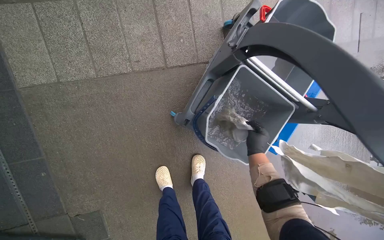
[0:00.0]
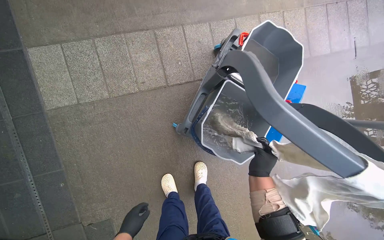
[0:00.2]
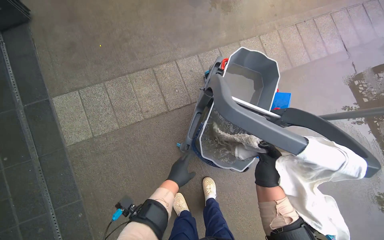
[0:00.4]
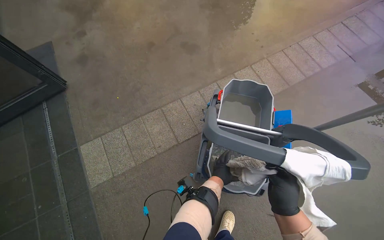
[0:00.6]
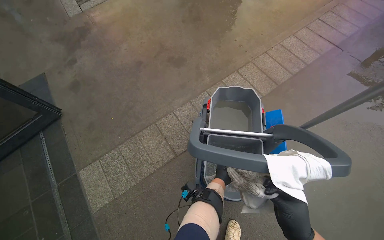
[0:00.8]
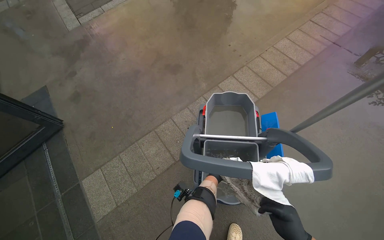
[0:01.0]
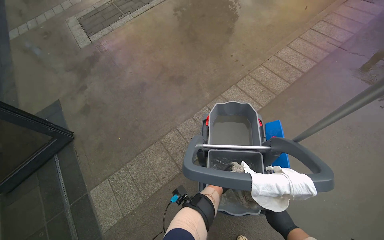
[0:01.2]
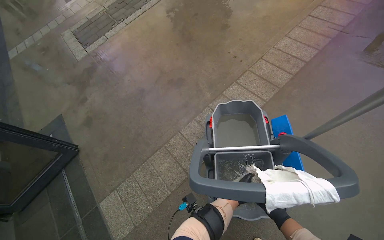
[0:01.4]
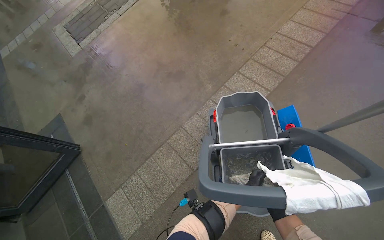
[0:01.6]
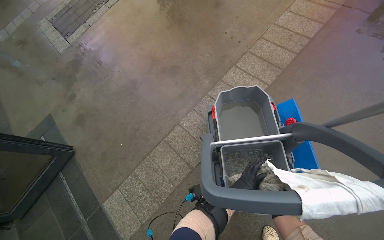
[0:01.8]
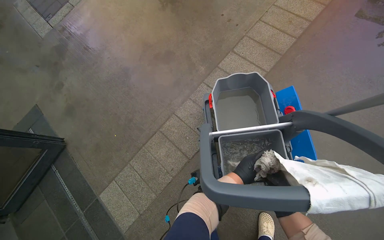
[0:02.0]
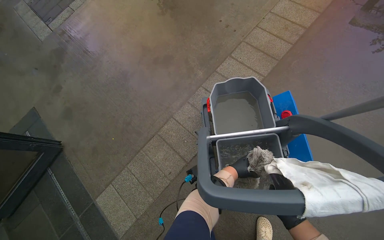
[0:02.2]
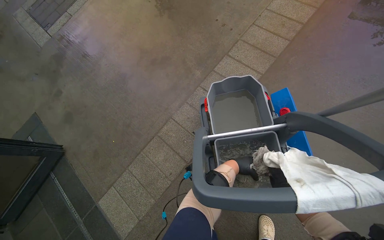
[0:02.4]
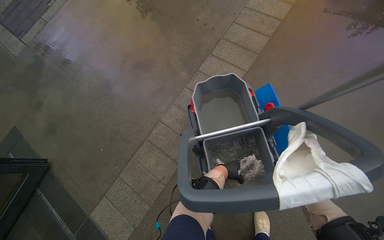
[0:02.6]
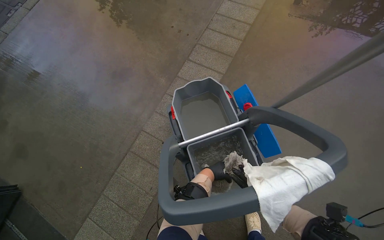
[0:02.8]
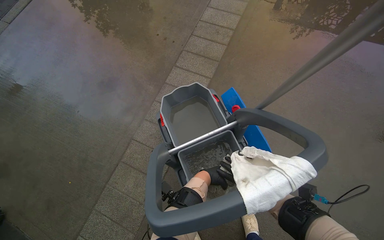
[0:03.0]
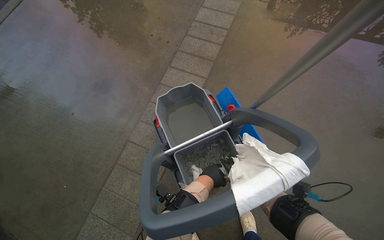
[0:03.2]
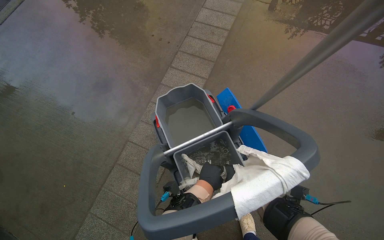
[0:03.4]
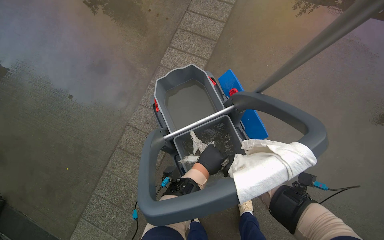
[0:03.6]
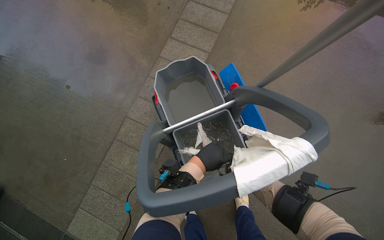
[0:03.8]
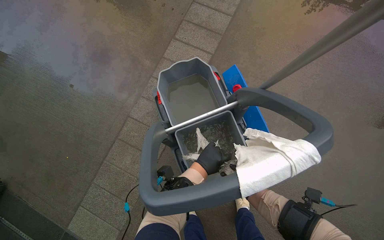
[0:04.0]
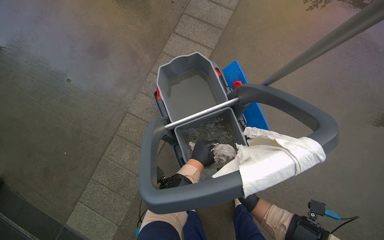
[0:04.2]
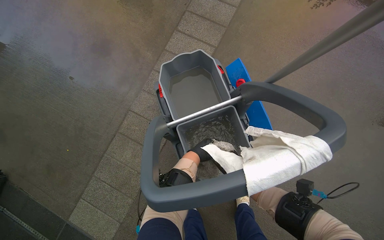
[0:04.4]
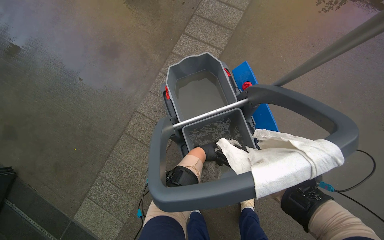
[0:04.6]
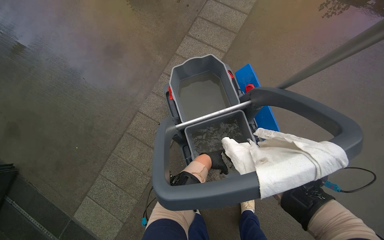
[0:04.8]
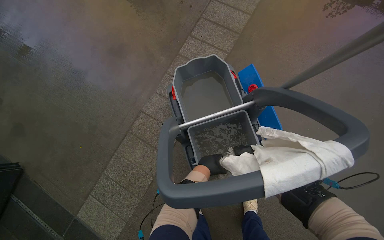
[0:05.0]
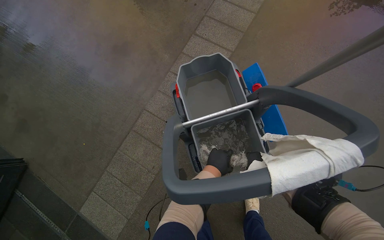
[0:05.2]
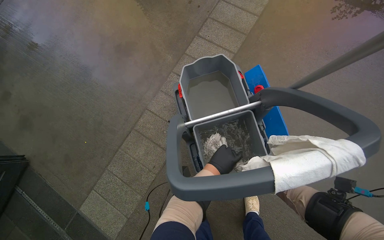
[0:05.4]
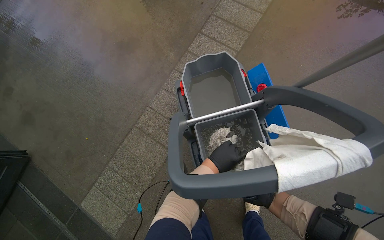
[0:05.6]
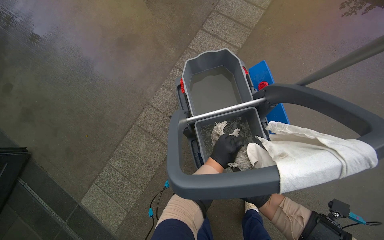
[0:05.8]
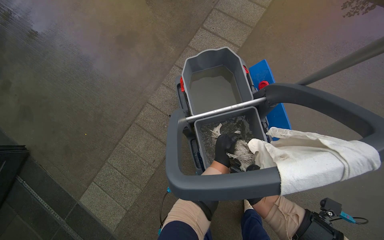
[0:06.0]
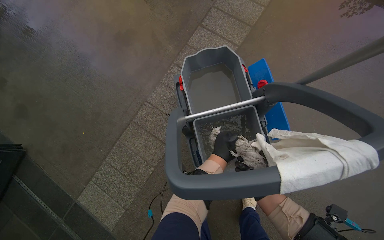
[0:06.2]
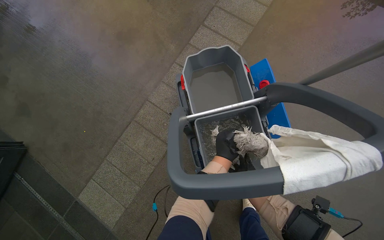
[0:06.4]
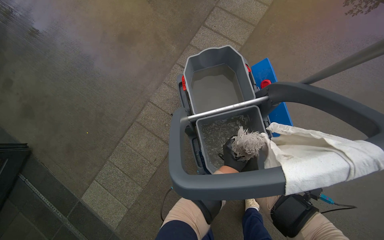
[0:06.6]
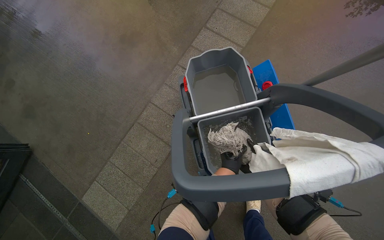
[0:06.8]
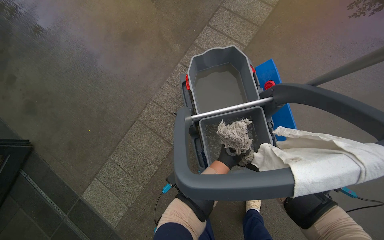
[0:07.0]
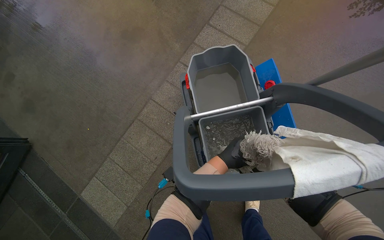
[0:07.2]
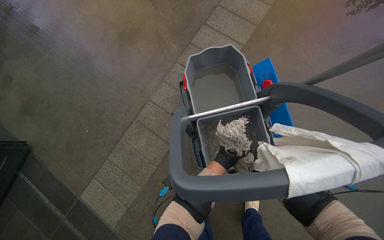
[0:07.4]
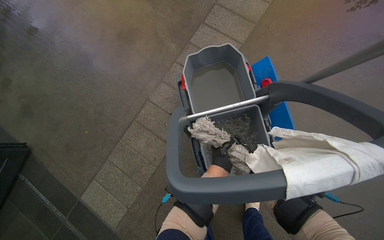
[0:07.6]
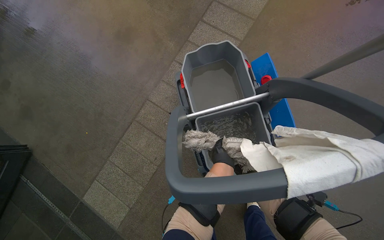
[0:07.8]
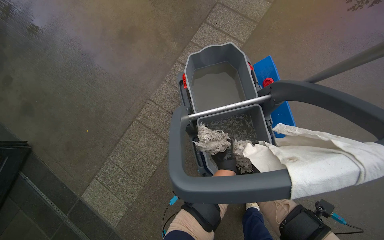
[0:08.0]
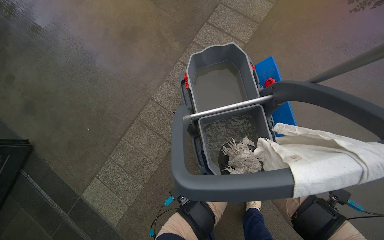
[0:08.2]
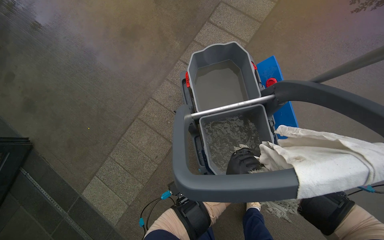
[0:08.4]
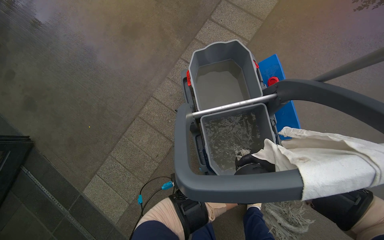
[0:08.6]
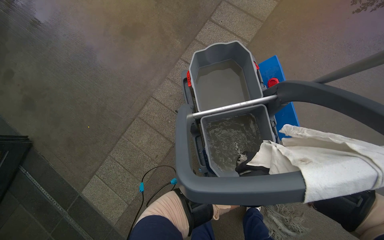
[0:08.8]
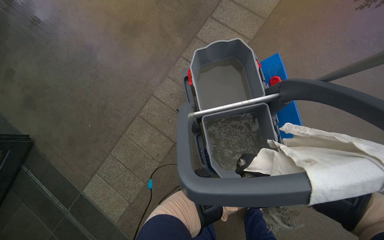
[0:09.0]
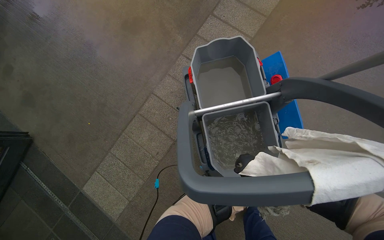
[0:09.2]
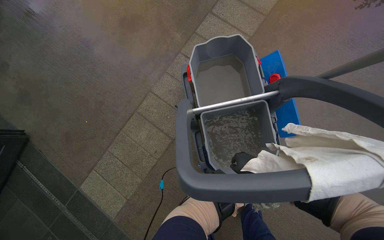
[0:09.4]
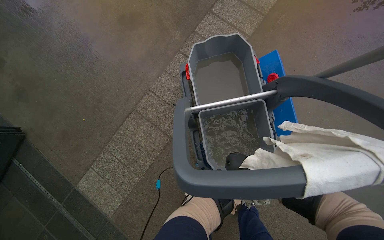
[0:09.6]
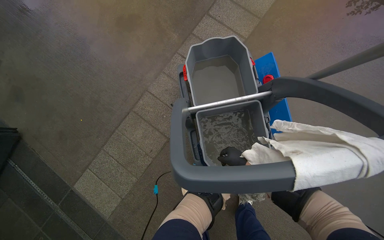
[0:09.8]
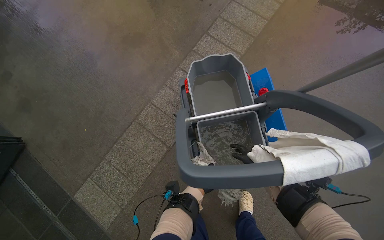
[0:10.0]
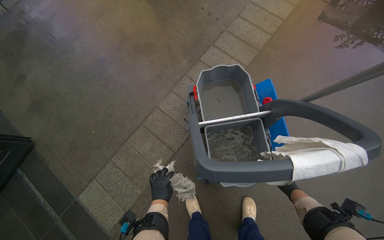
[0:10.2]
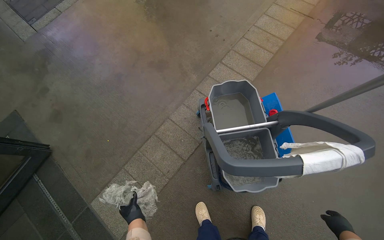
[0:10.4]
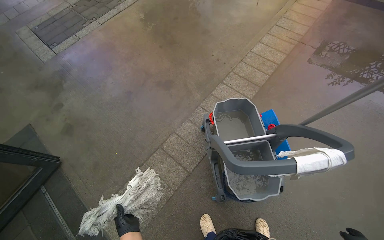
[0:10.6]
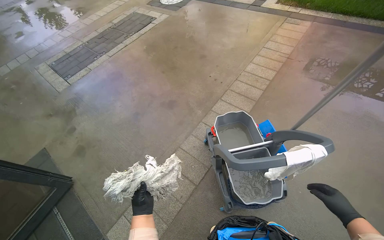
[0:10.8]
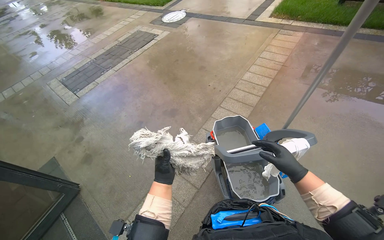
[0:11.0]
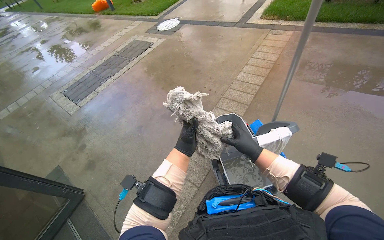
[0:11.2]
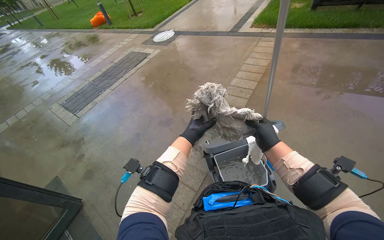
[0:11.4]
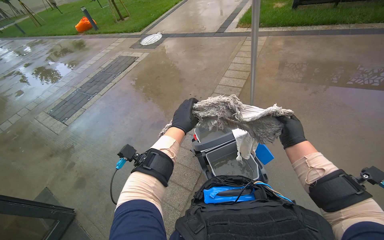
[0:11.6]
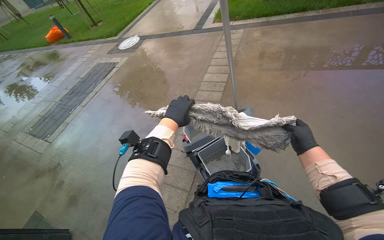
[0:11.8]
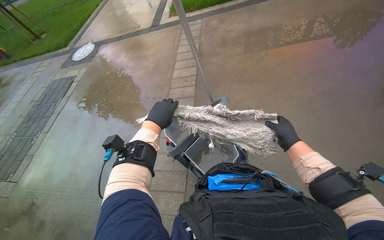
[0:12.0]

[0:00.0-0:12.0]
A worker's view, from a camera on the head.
Job: preparing cleaning supplies.
The whole recording: Emptying dirty water from buckets. The worker empties dirty water from multiple buckets into a drain.
0:00.0 to 0:01.6: The wearer moves some 40 cm. The view swings about 15 degrees to the left. The wearer looks roughly 30 degrees further upward. Everything in view rotates some 40 degrees counterclockwise.
0:01.6 to 0:03.0: The head rotates approximately 25 degrees to the right.
0:10.4 to 0:12.0: The camera is carried some 40 cm. The wearer looks about 35 degrees further to the right. The view tips upward by approximately 20 degrees.

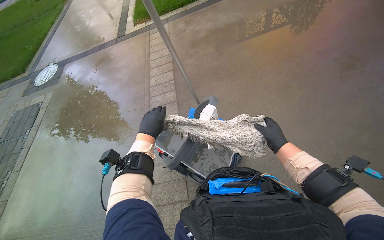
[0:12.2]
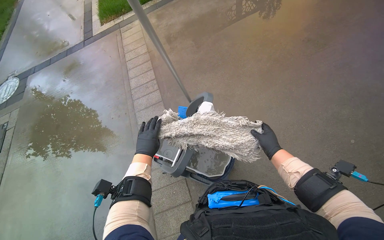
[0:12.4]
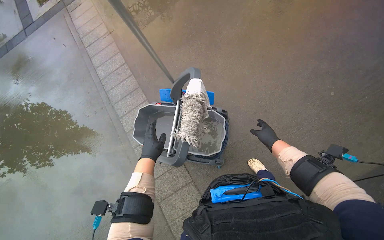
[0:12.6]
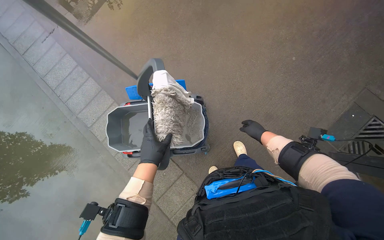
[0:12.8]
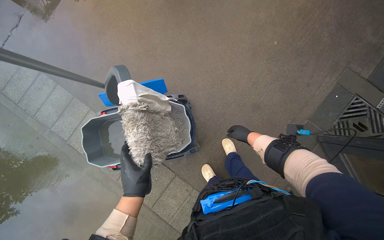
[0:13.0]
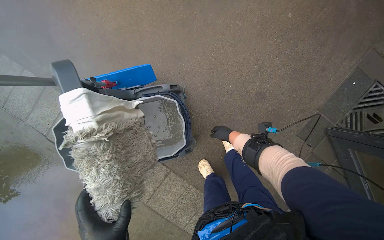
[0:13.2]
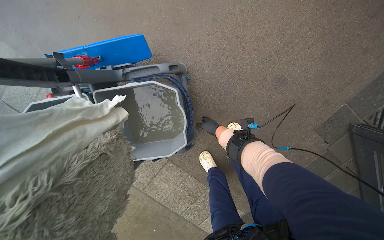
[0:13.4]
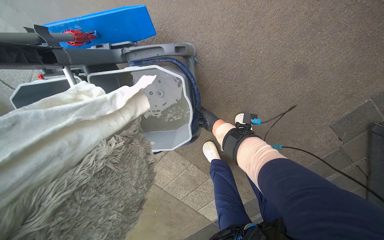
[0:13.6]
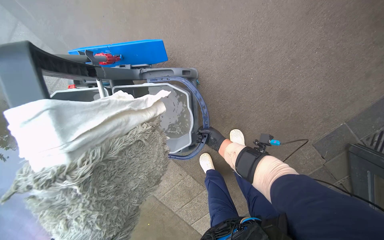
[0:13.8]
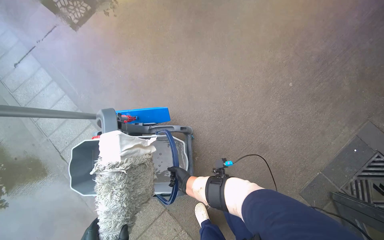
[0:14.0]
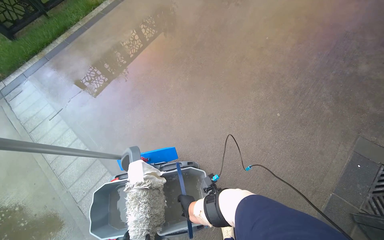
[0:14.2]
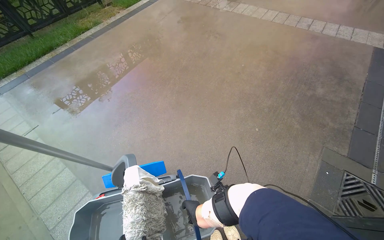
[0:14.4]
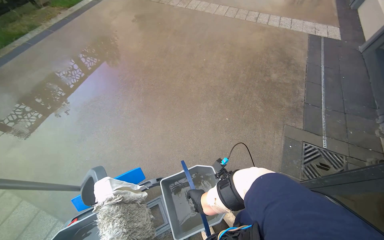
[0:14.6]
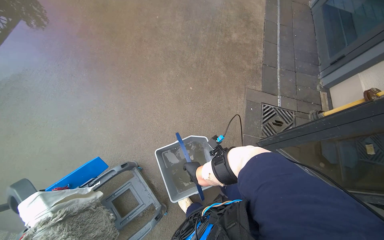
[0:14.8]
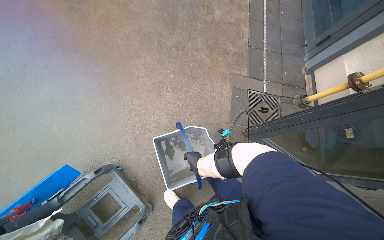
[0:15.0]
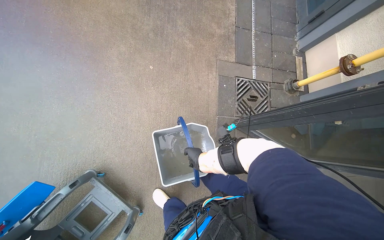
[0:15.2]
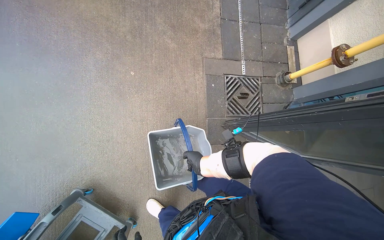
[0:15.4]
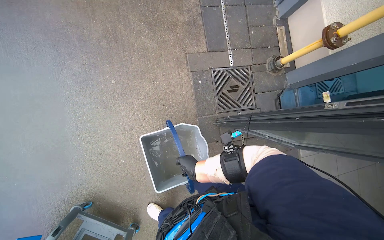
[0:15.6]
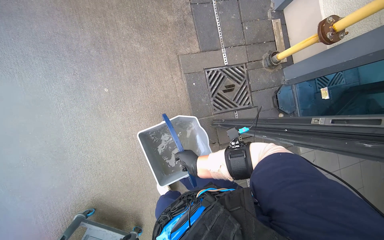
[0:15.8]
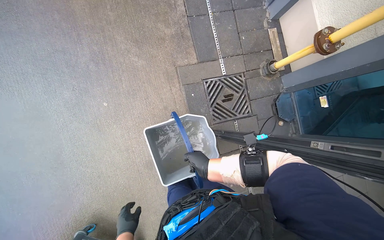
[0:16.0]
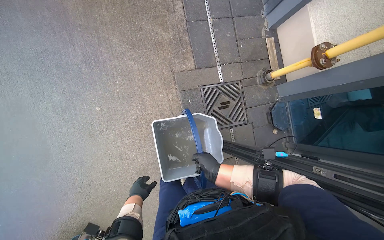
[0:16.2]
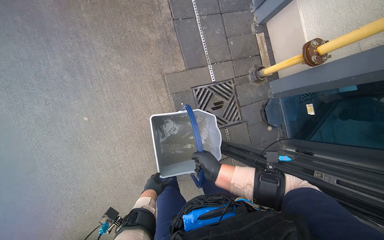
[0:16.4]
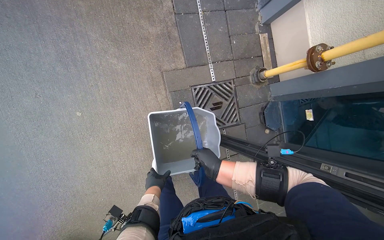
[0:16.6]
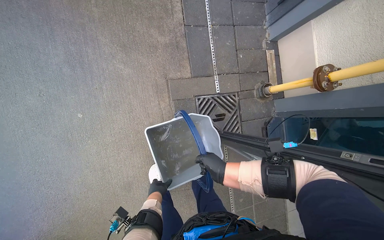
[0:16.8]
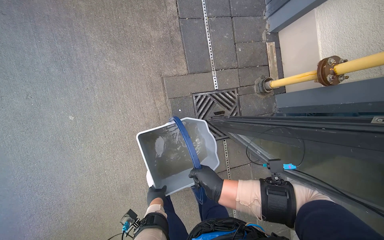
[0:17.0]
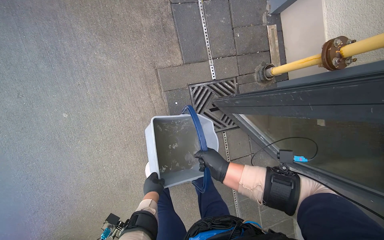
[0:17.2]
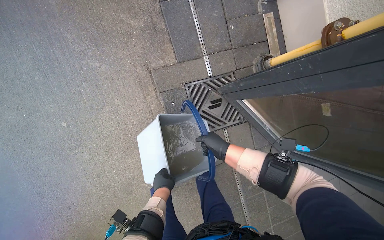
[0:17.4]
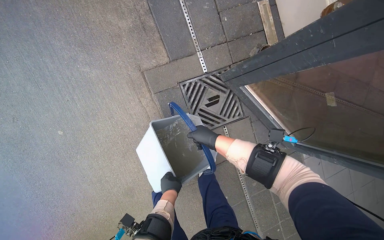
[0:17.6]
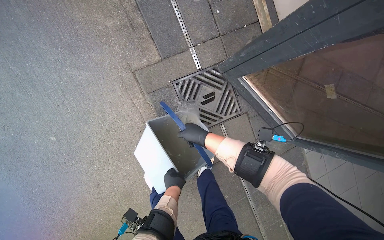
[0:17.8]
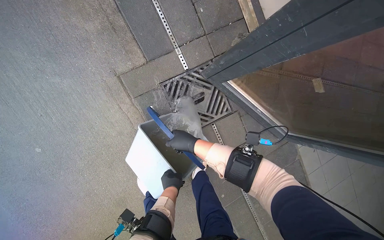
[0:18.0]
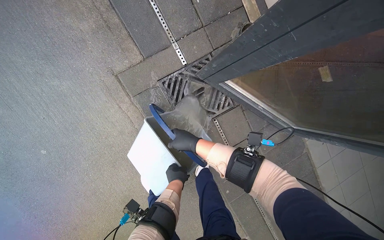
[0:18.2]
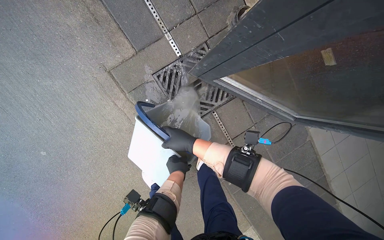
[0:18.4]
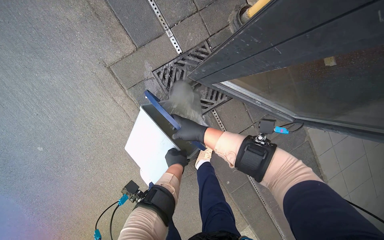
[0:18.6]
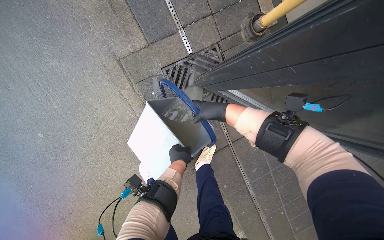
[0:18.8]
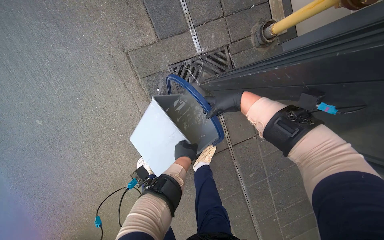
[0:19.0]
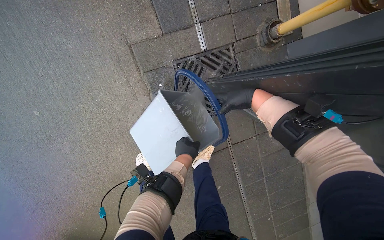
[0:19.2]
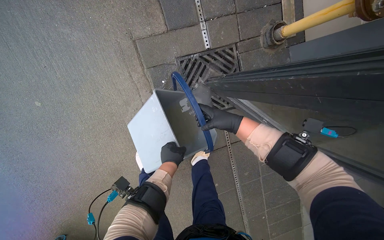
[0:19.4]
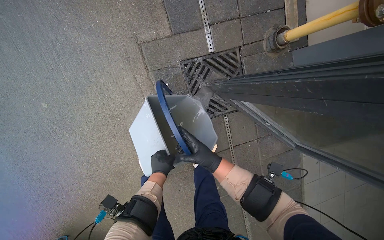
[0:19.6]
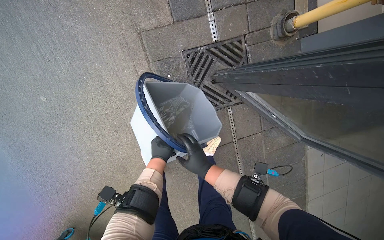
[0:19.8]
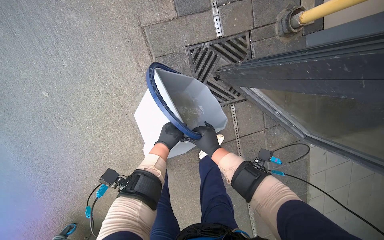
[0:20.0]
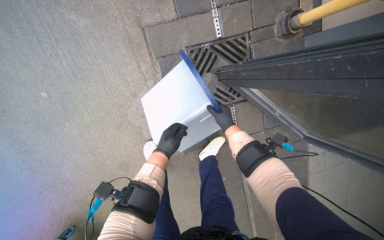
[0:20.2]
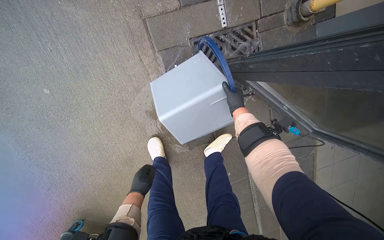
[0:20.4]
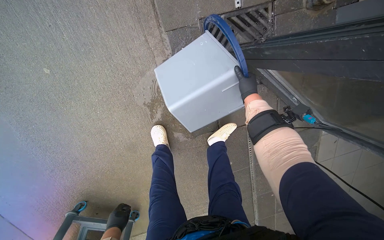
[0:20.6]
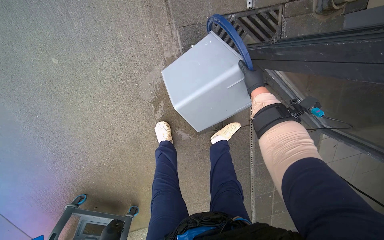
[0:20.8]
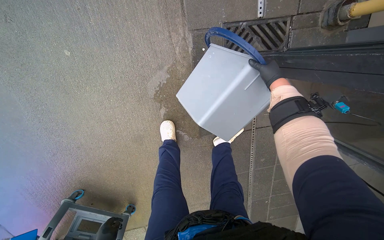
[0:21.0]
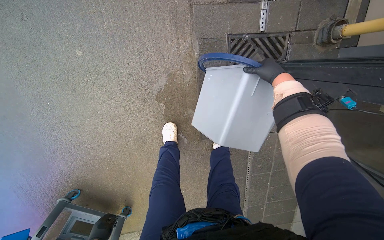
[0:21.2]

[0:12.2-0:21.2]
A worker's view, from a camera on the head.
Job: preparing cleaning supplies.
The whole recording: Emptying dirty water from buckets. The worker empties dirty water from multiple buckets into a drain.
0:12.2 to 0:13.8: The camera is carried approximately 60 cm. The wearer's head swings some 40 degrees to the right. The view tilts about 35 degrees downward.
0:13.8 to 0:15.2: The head travels roughly 40 cm. The wearer looks approximately 45 degrees further to the right. The wearer looks approximately 25 degrees further upward.
0:15.2 to 0:16.6: The head travels approximately 60 cm. The view tips downward by some 15 degrees.
0:16.6 to 0:18.2: The right hand travels up the picture by about 20 cm; the left hand shifts roughly 25 cm to the right.
0:18.2 to 0:19.8: The left hand goes approximately 10 cm to the left. Meanwhile the right hand moves approximately 10 cm up the picture and comes back.
0:19.8 to 0:21.2: The right hand moves up the picture, approximately 25 cm.
